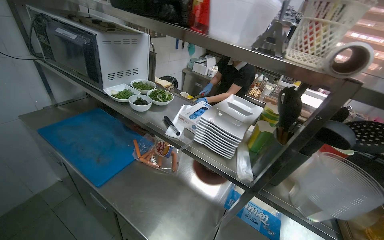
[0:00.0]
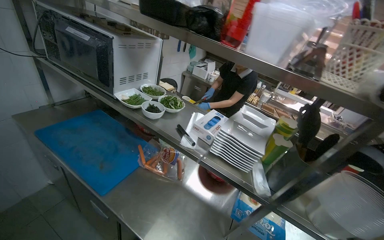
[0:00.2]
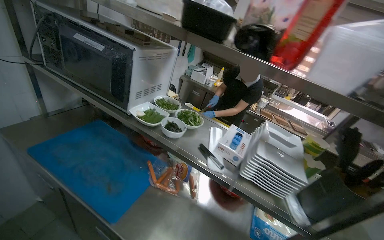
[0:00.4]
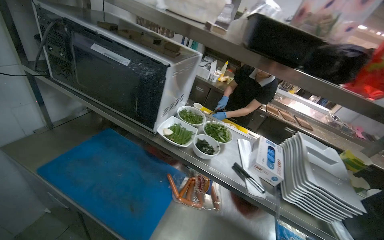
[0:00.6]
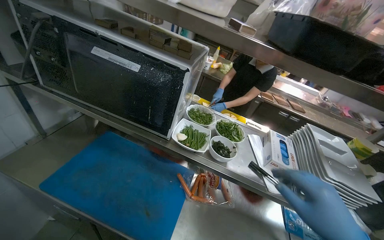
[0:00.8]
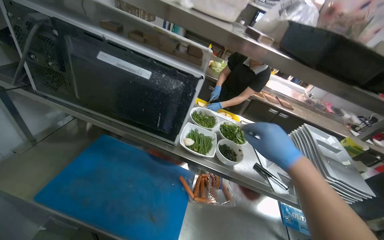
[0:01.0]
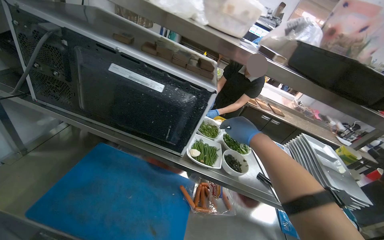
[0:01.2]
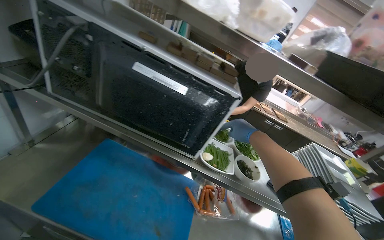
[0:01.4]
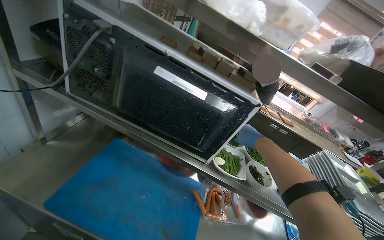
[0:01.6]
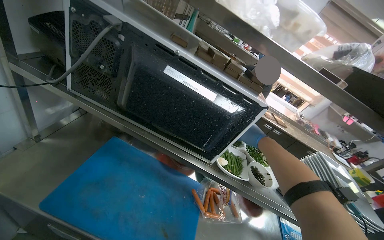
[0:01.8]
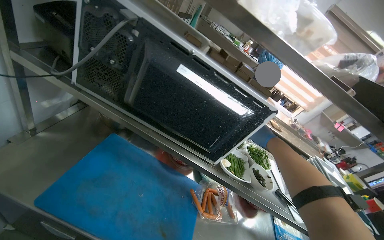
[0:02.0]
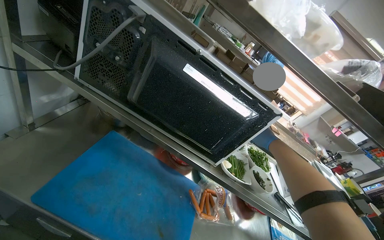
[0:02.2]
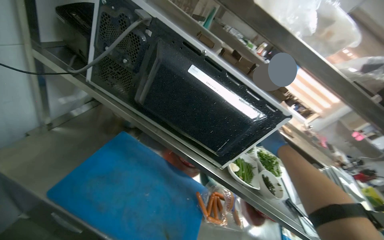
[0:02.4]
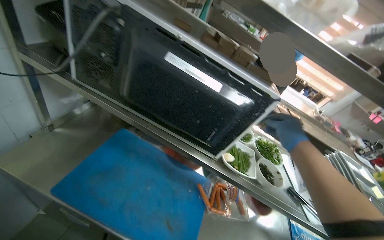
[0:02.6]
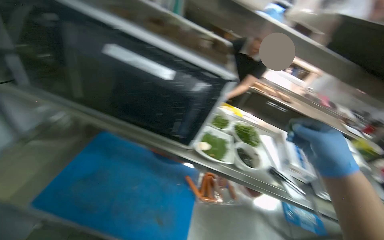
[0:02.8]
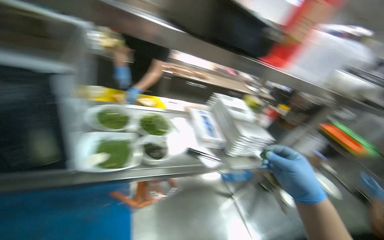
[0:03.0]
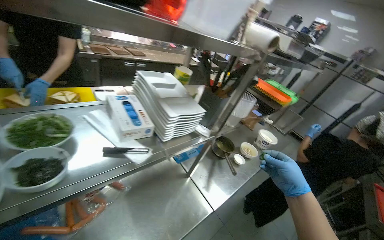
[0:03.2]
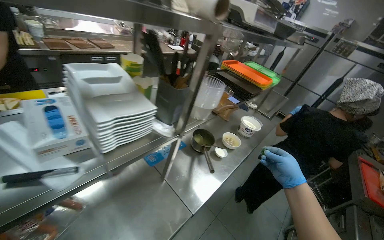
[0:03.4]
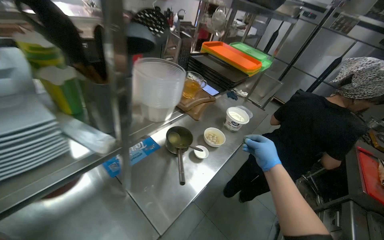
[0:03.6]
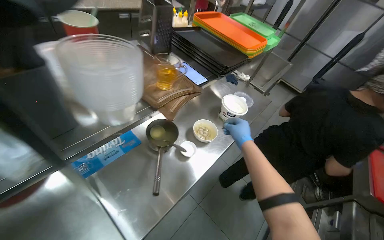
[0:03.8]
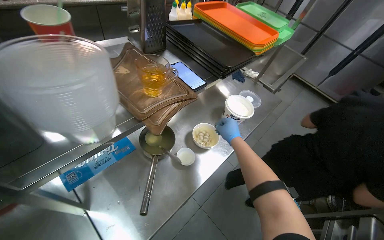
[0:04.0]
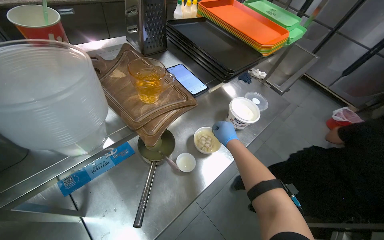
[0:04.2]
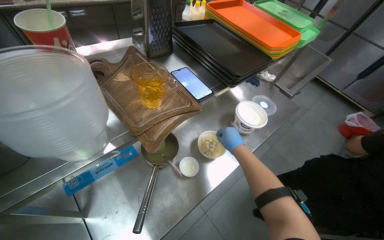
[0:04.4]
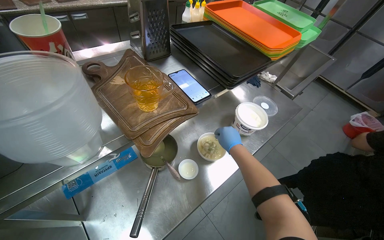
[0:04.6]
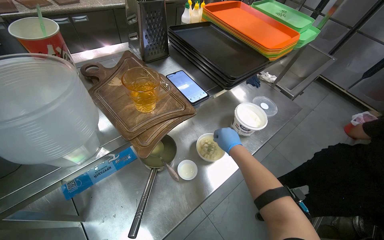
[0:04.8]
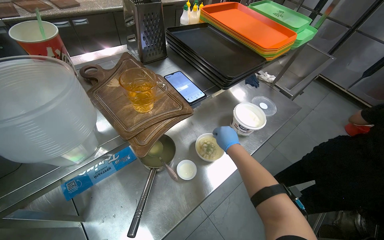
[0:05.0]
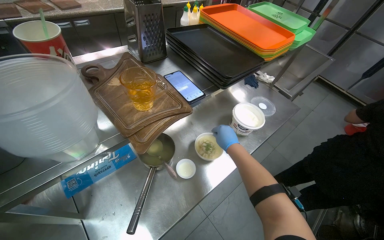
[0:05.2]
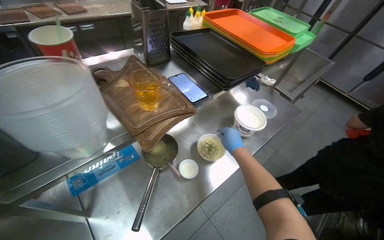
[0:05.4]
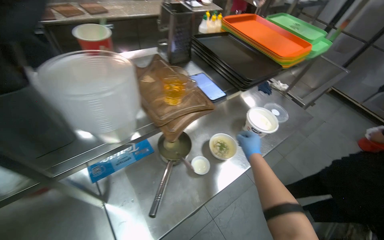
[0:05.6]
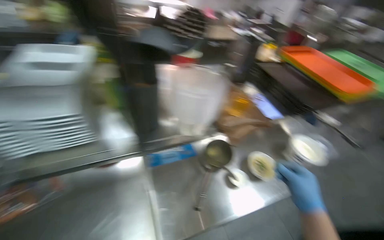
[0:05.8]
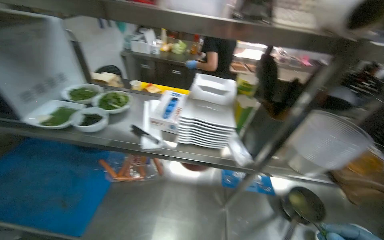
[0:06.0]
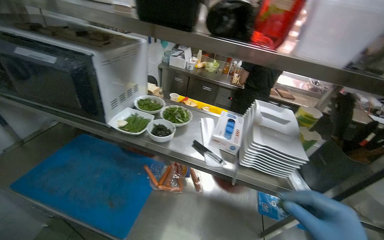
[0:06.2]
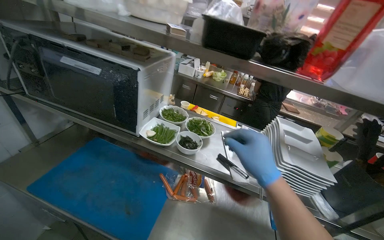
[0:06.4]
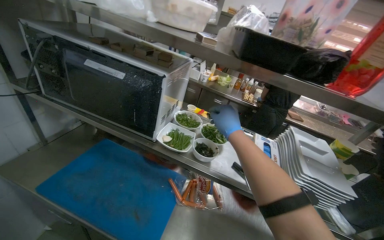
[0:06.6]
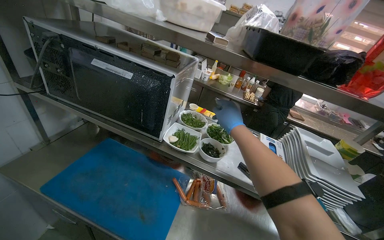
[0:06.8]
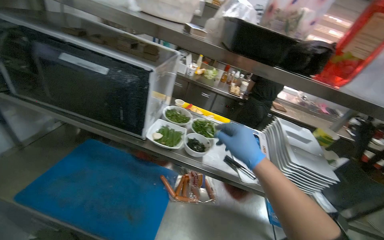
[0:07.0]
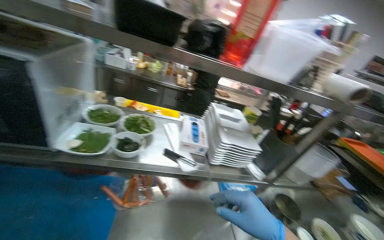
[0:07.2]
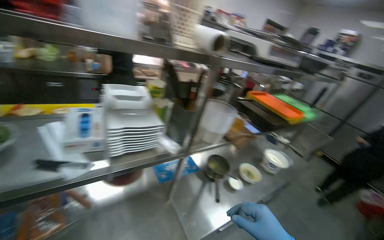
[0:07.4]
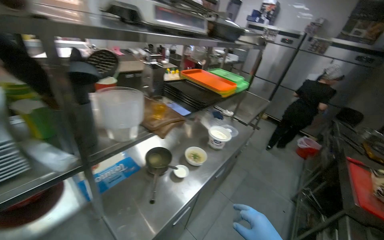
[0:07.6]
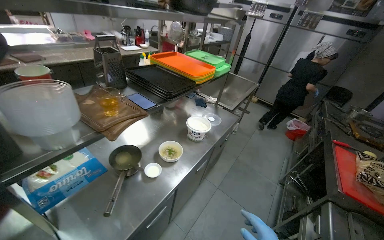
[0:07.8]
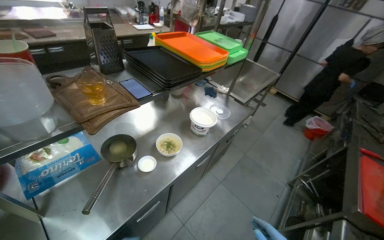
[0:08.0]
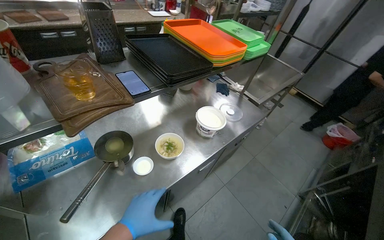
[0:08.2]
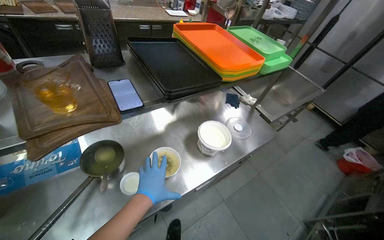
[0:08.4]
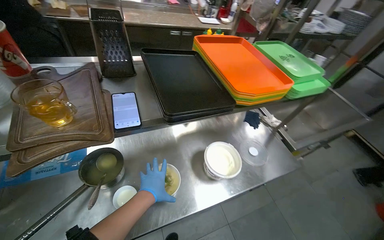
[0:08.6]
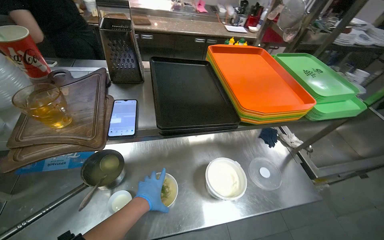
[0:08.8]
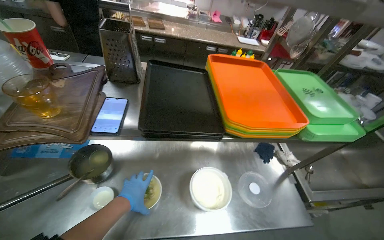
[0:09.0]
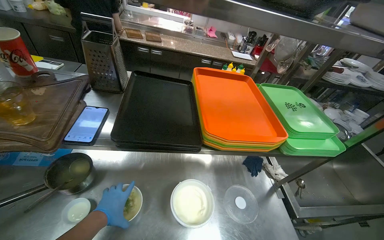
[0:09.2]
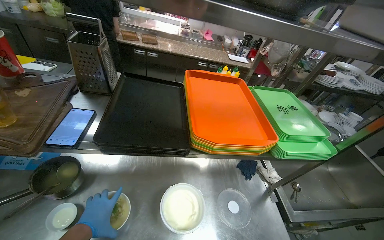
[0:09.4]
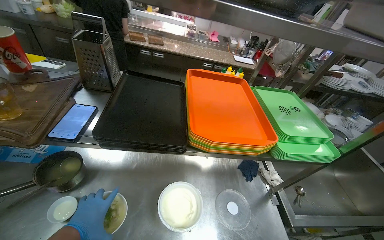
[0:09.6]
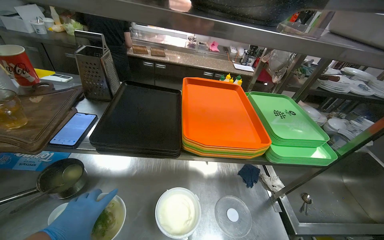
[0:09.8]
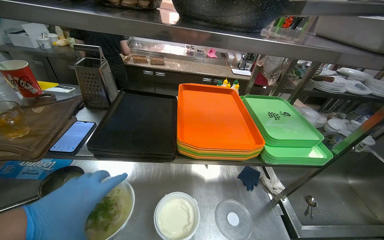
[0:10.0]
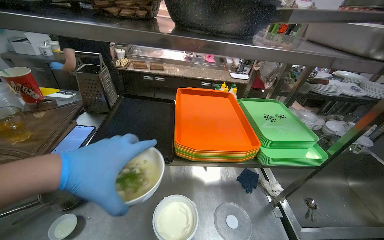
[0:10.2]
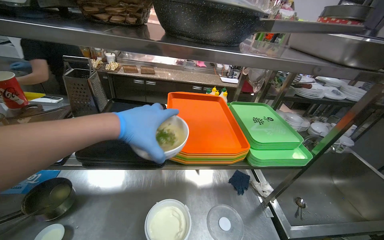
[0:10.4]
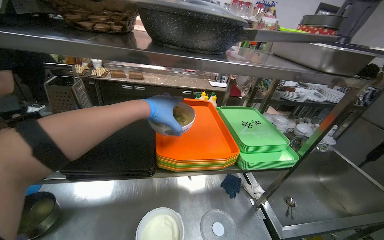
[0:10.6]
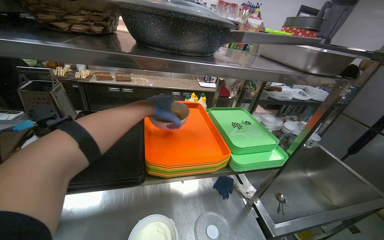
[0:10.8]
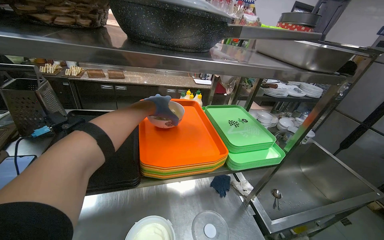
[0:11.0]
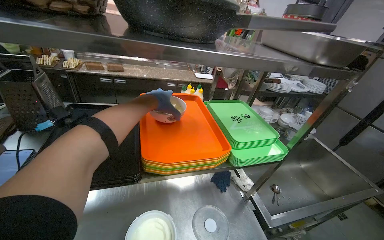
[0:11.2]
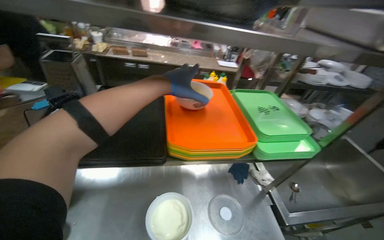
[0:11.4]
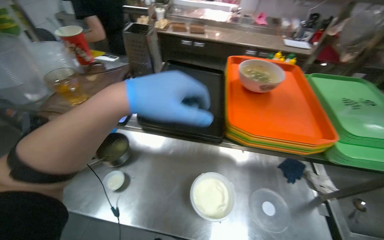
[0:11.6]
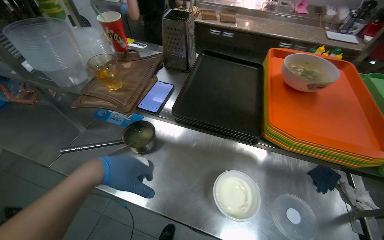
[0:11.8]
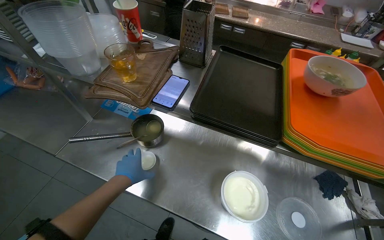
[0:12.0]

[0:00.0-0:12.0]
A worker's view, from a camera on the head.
Job: preparing food.
The whole recording: Serving food into bowl. The worker scoops cooked food from a pot into a small white bowl.
0:00.0 to 0:01.6: The head travels some 80 cm. The camera sweeps to the right, by about 20 degrees.
0:01.6 to 0:03.0: The head rotates approximately 30 degrees to the right.
0:03.0 to 0:04.4: The camera travels roughly 90 cm. The head turns to the right by about 20 degrees. The view tips downward by roughly 25 degrees.
0:04.4 to 0:06.0: The head turns to the left by approximately 40 degrees. The wearer looks approximately 15 degrees further upward.
0:06.0 to 0:07.6: The wearer's head swings roughly 55 degrees to the right.
0:07.6 to 0:09.0: The wearer moves some 80 cm. The head rotates roughly 45 degrees to the left.
0:09.0 to 0:10.4: The wearer looks approximately 15 degrees further upward.
0:10.4 to 0:12.0: The wearer's head swings some 25 degrees to the left. The wearer looks approximately 15 degrees further downward.

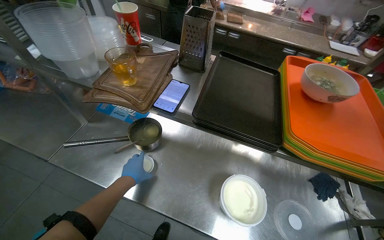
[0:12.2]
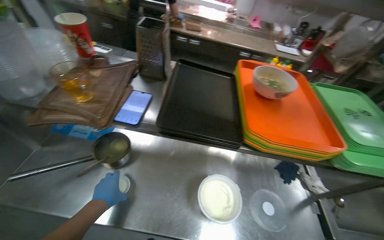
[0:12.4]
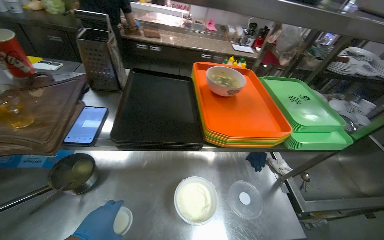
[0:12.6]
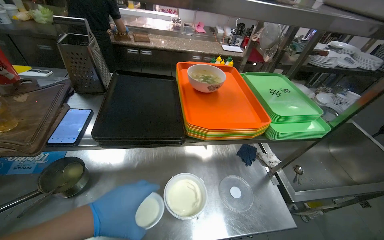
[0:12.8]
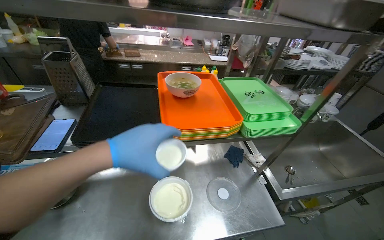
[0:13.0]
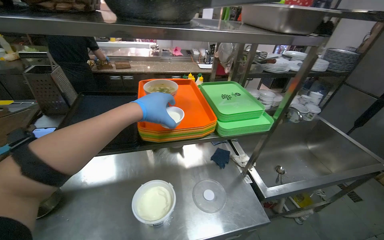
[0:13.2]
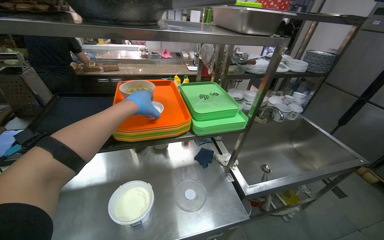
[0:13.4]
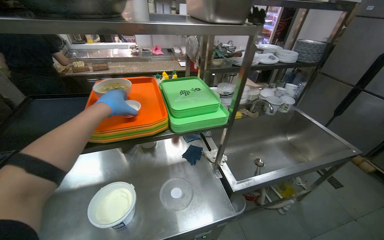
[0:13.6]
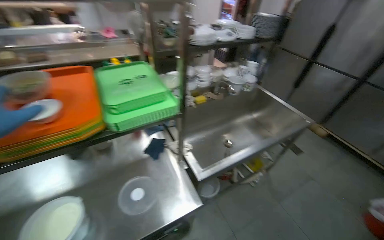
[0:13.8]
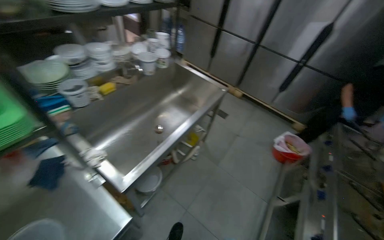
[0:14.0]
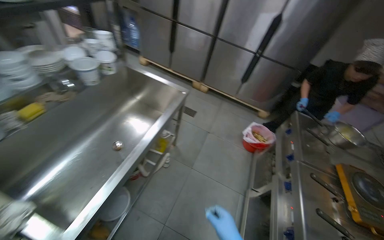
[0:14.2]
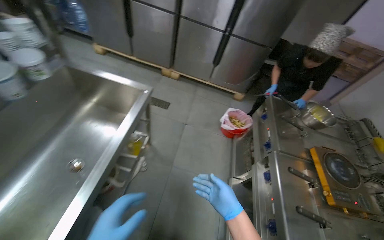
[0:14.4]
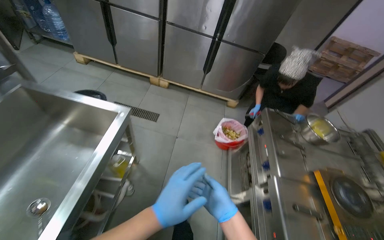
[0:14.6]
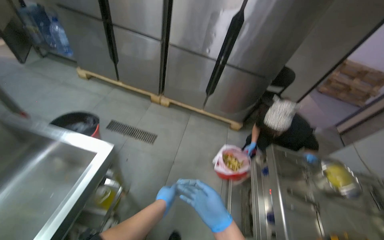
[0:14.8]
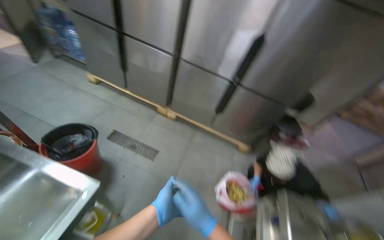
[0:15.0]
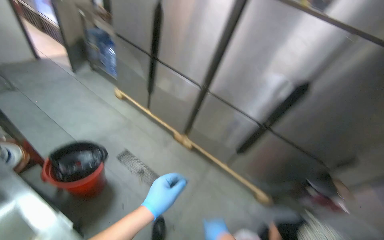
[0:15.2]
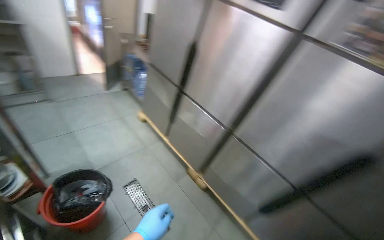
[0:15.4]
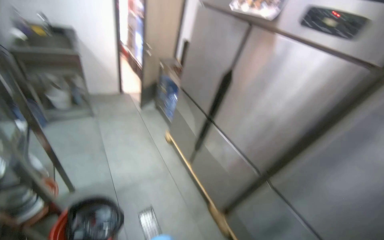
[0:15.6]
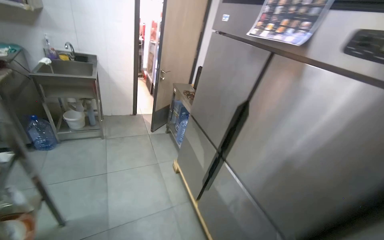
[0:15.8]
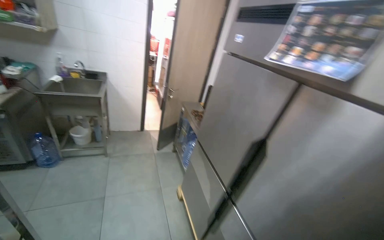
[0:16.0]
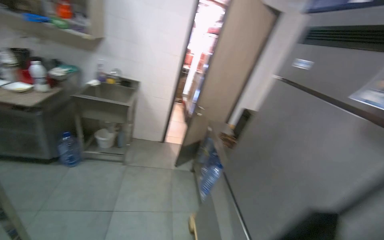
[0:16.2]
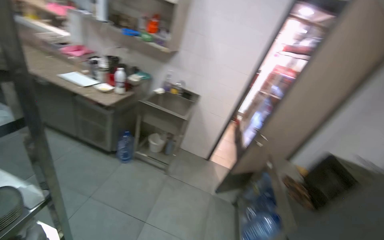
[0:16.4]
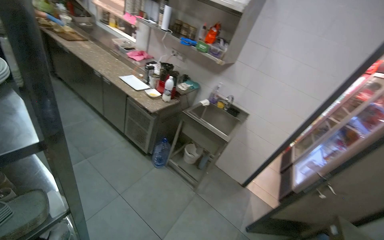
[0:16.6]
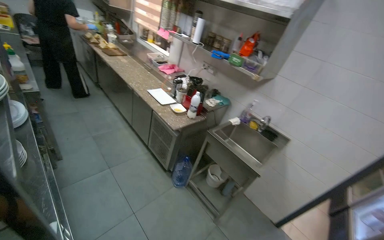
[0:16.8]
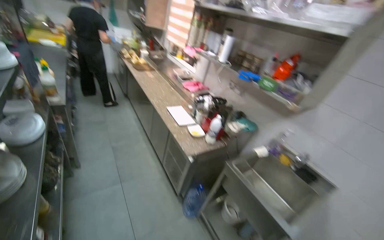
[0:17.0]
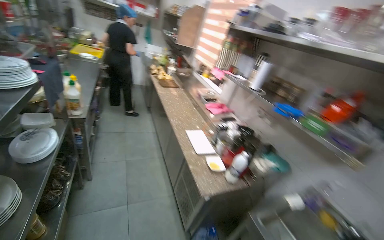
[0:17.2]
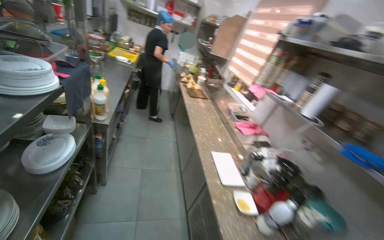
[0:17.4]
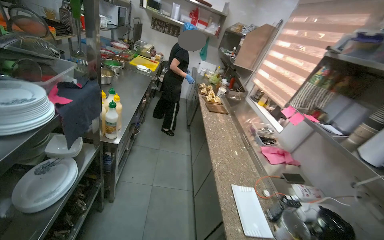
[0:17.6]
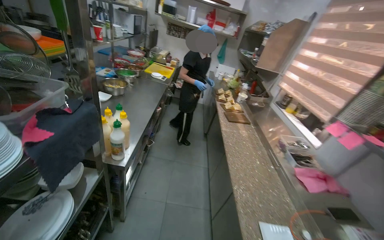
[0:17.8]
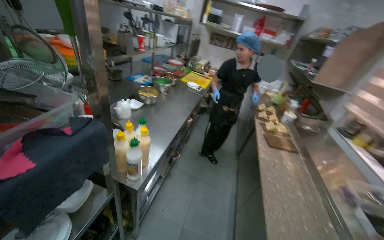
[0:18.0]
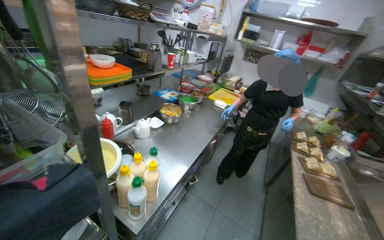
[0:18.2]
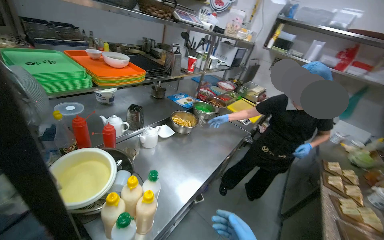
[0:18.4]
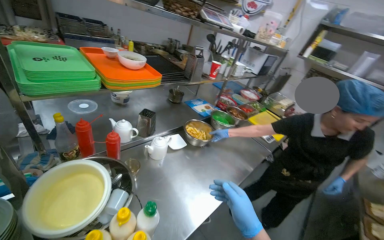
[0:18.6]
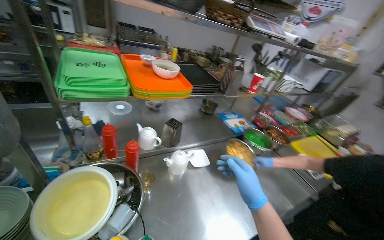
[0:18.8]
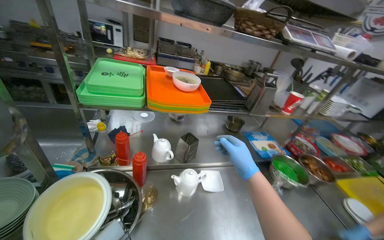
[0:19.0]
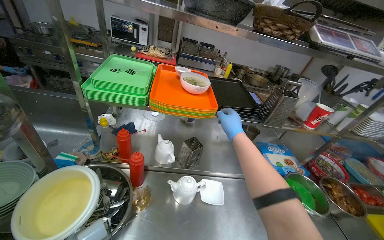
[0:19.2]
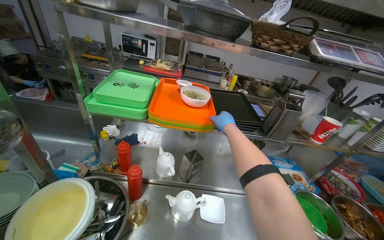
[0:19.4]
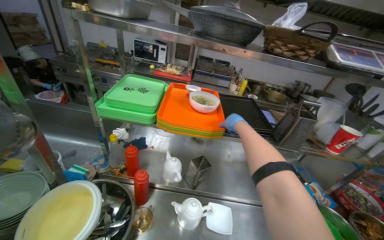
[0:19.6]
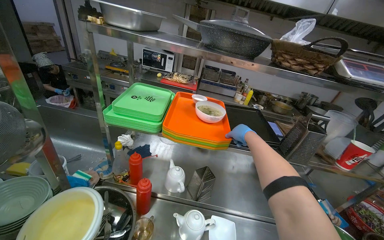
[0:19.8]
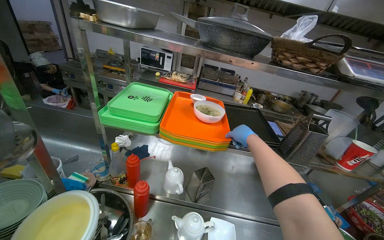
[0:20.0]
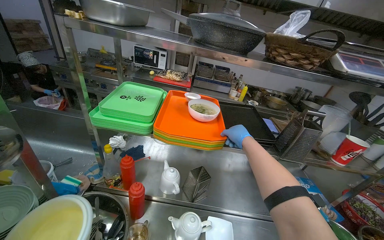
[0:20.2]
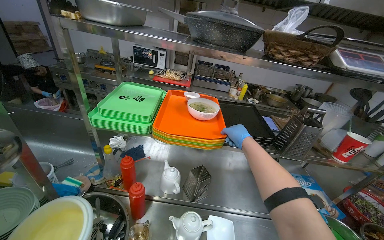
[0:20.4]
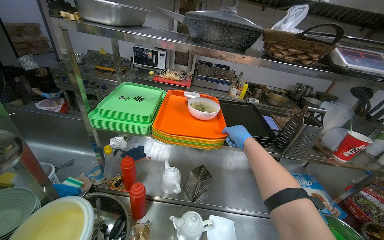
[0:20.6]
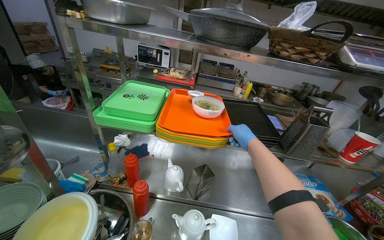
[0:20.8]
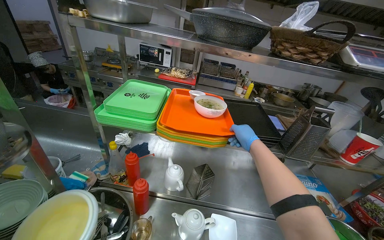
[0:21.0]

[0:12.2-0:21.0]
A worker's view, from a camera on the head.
Job: preparing food.
The whole recording: Serving food into bowl. The worker scoops cooked food from a pot into a small white bowl.
0:12.2 to 0:13.6: The head travels approximately 50 cm. The head rotates approximately 35 degrees to the right.
0:13.6 to 0:15.2: The head travels approximately 1.5 m. The head turns to the right by about 45 degrees.
0:15.2 to 0:16.6: The camera is carried about 1.5 m. The head rotates about 90 degrees to the left. The camera pitches upward, by some 35 degrees.
0:18.0 to 0:19.6: The camera travels approximately 90 cm. The wearer looks approximately 75 degrees further to the left. The wearer looks roughly 20 degrees further upward.
